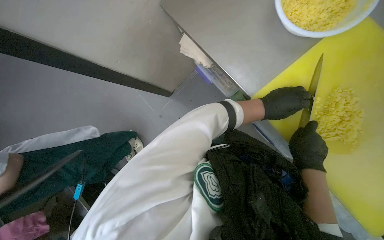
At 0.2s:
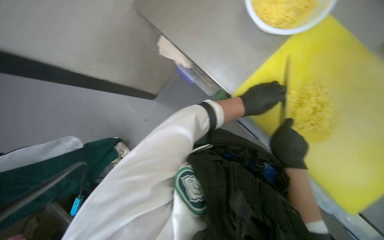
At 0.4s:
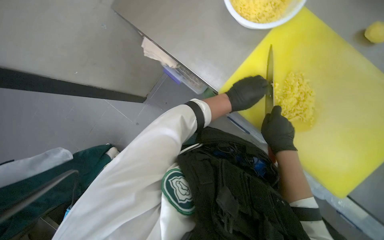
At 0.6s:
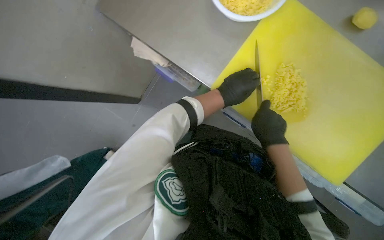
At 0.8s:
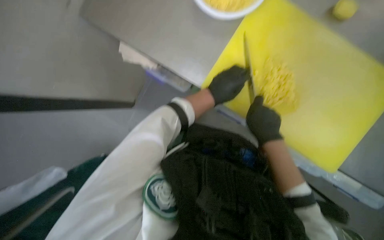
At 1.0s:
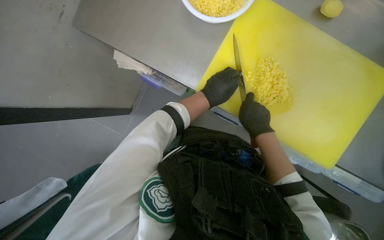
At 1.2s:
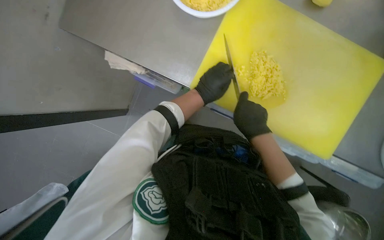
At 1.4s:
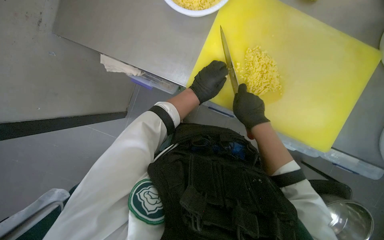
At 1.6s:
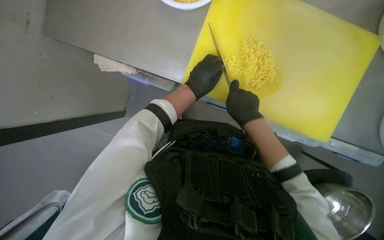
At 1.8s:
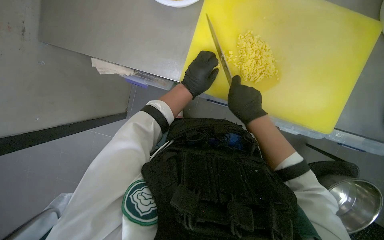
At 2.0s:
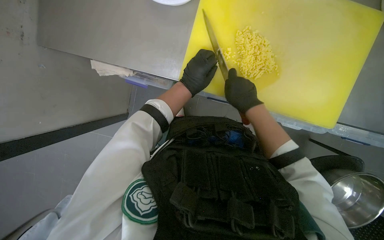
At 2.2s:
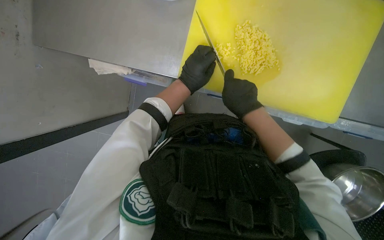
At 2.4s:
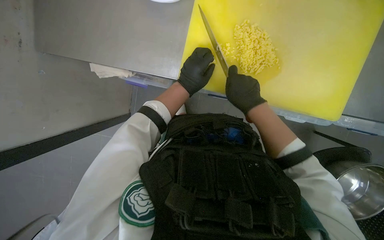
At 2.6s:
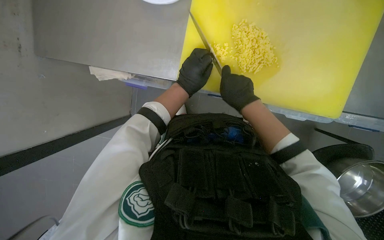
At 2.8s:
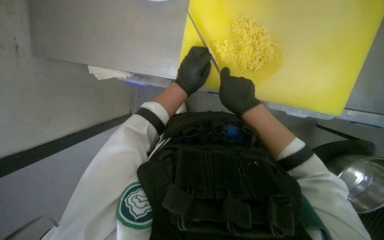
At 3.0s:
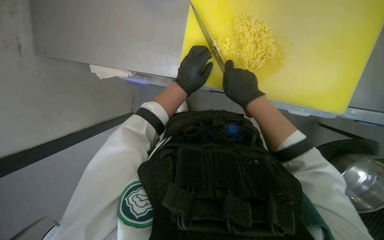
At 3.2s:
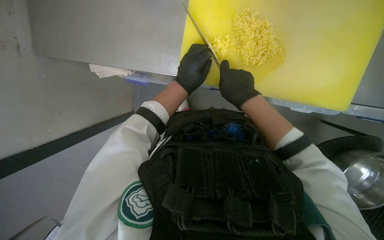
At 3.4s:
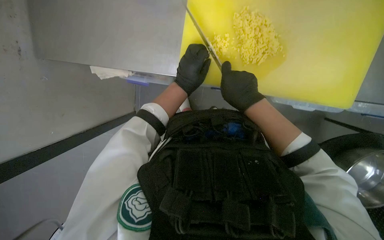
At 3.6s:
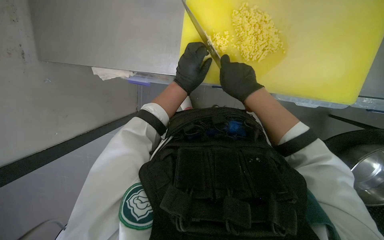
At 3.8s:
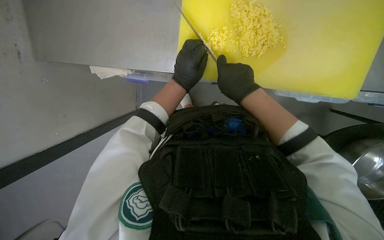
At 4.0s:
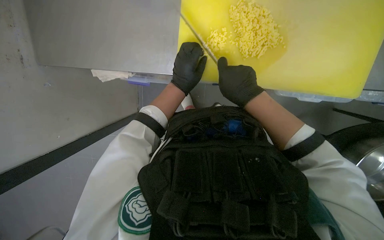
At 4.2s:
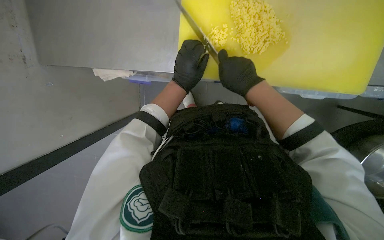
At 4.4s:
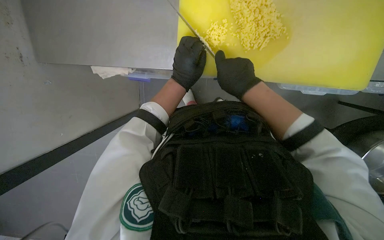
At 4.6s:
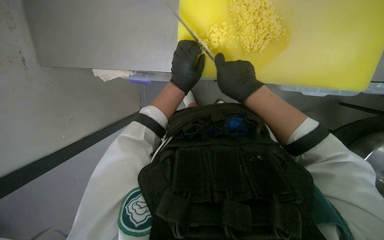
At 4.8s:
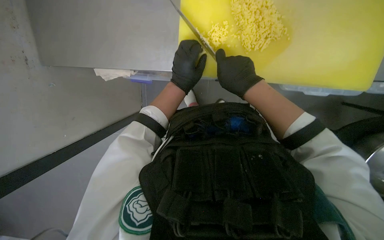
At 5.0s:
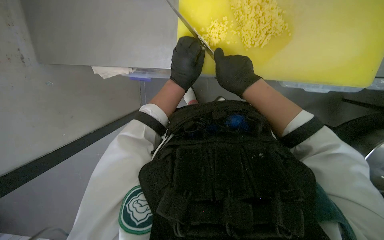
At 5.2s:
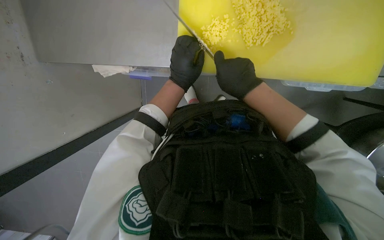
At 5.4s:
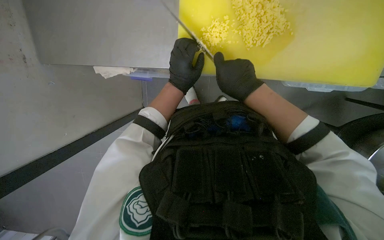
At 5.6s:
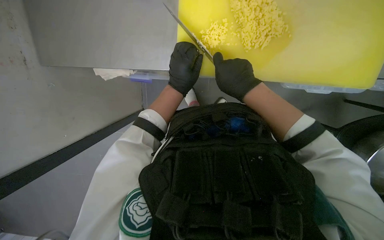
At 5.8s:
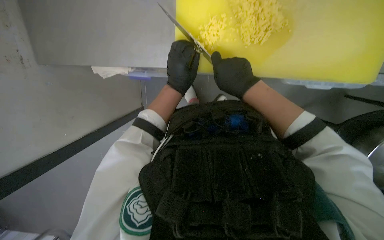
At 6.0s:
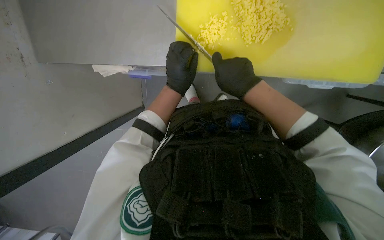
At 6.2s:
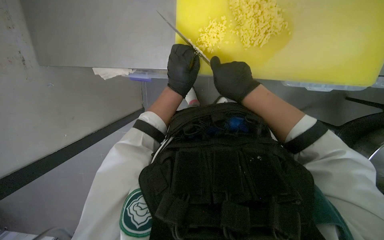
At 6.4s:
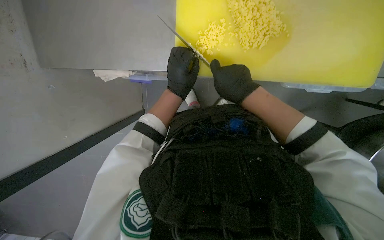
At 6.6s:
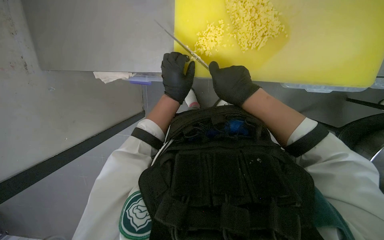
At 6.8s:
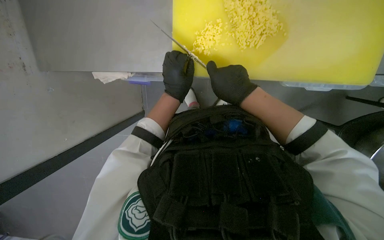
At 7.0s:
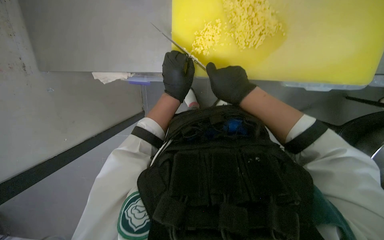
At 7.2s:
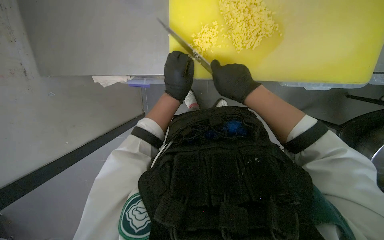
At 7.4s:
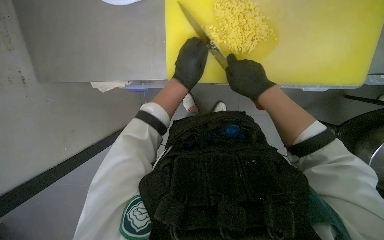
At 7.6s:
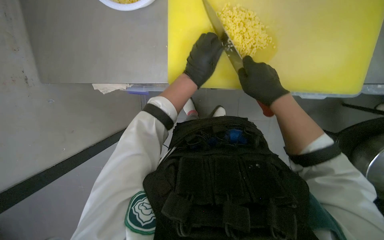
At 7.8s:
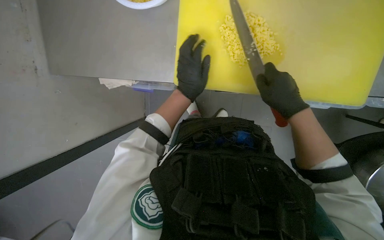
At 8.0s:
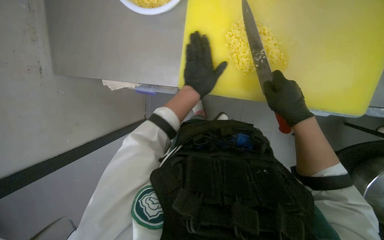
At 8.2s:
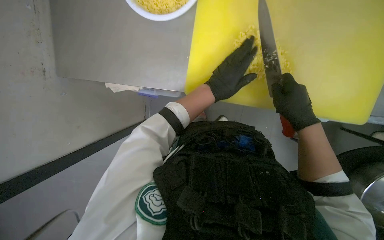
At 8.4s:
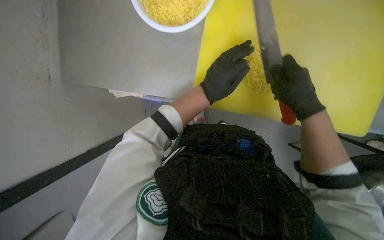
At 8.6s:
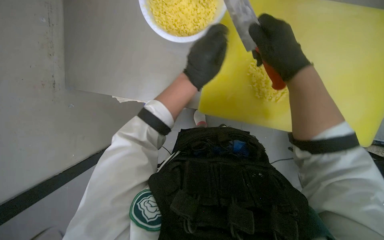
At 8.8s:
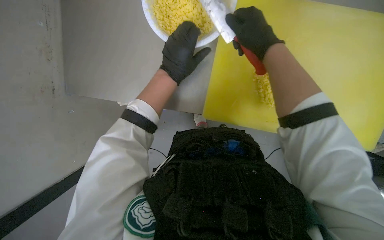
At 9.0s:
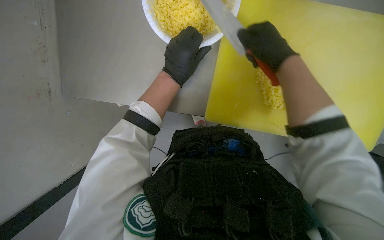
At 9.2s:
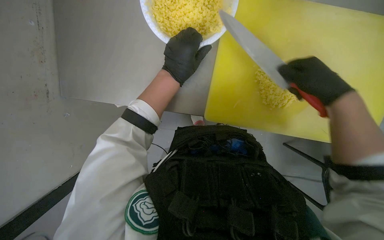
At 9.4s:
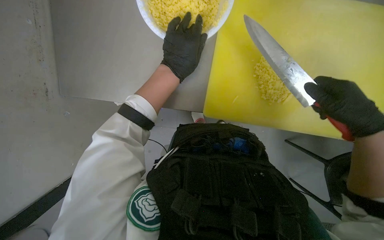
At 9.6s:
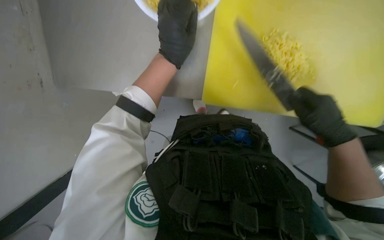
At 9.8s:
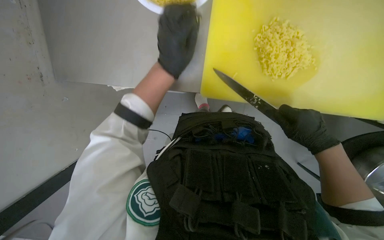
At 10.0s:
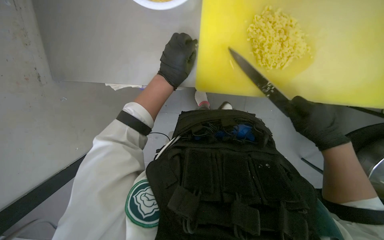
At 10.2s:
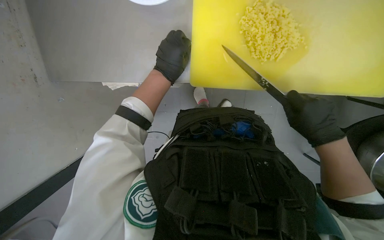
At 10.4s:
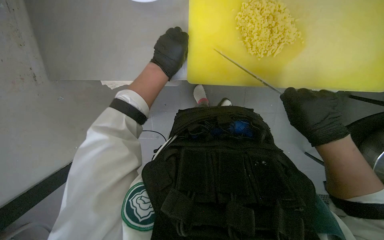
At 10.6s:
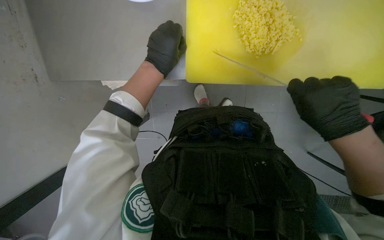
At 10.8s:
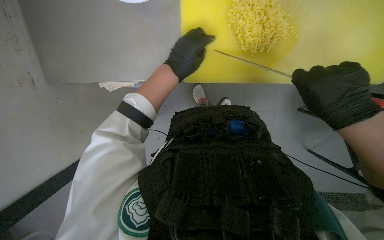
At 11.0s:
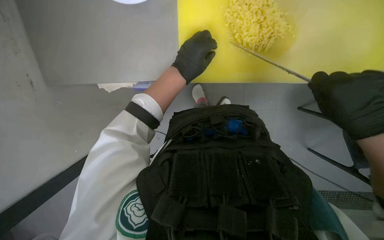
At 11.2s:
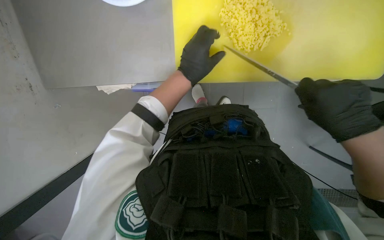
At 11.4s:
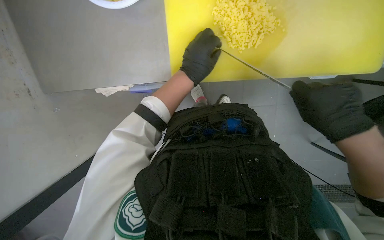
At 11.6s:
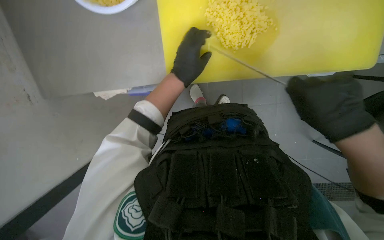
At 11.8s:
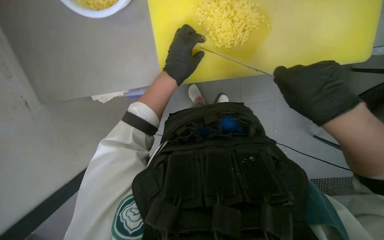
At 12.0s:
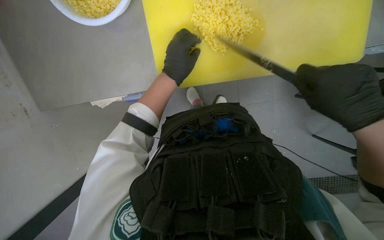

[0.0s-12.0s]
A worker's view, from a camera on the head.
Job: preparing food.
The whole recording: Slicing and dicing potatoes. The worker slices and dices potatoes on a yellow cutting board, then transfers them to a white bowl.
0.0s to 1.6s: The head turns to the right by some 30 degrees.
1.6s to 3.0s: The hands are busy where they are.
3.0s to 6.0s: The hands work in one place, with small movements.
6.0s to 7.6s: The right hand shifts some 10 cm to the right.
7.6s to 9.0s: The right hand moves nearer to the camera and up the picture, some 15 cm.
9.0s to 10.4s: The camera pitches downward, by roughly 15 degrees. The right hand moves down the picture, some 25 cm.

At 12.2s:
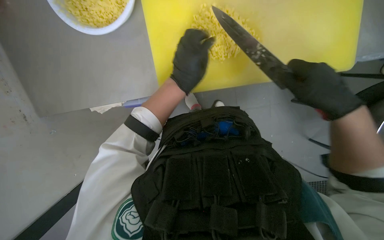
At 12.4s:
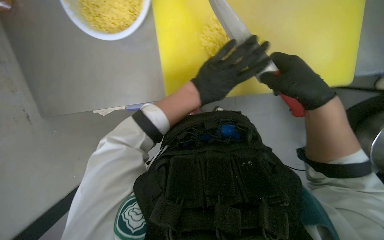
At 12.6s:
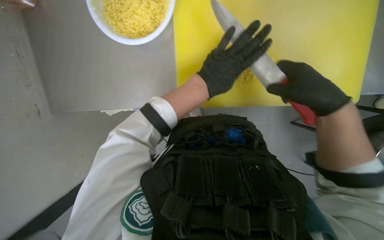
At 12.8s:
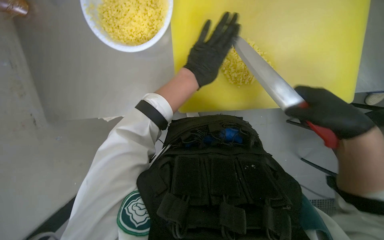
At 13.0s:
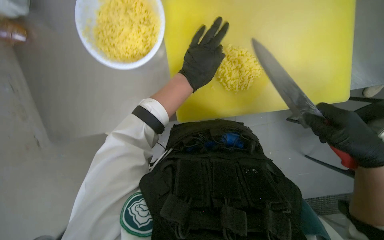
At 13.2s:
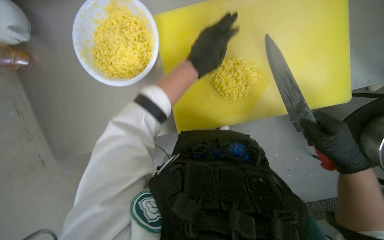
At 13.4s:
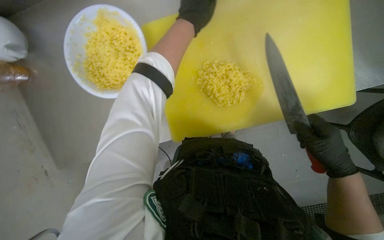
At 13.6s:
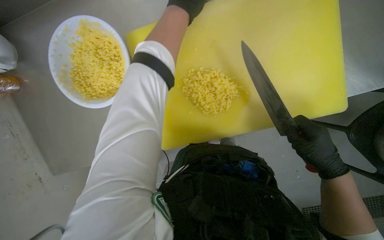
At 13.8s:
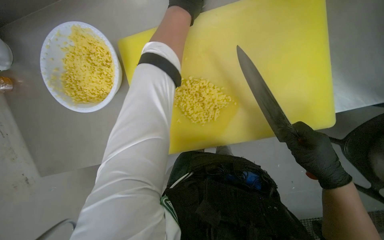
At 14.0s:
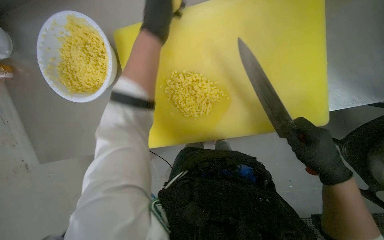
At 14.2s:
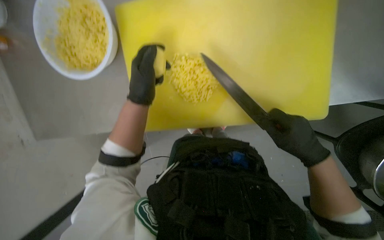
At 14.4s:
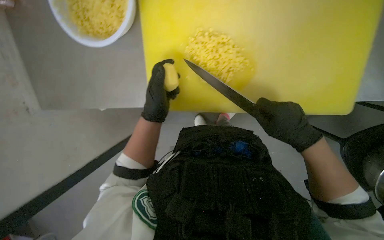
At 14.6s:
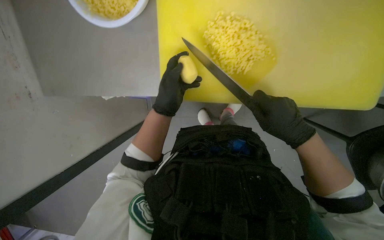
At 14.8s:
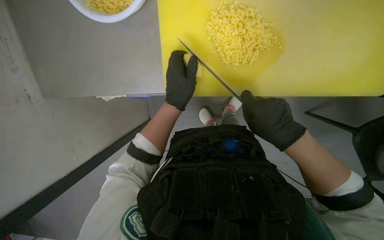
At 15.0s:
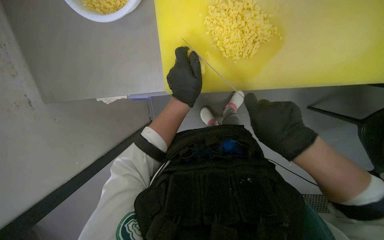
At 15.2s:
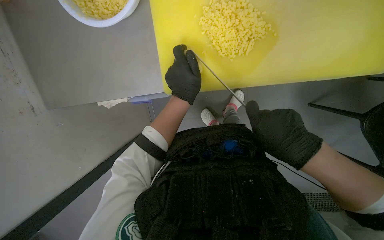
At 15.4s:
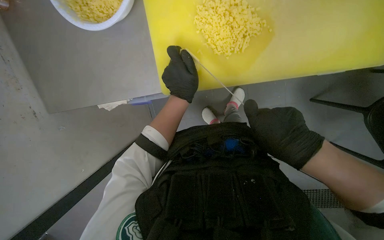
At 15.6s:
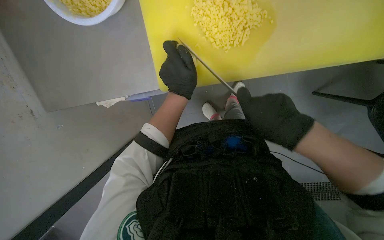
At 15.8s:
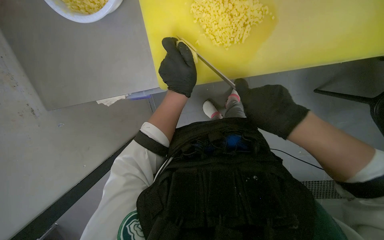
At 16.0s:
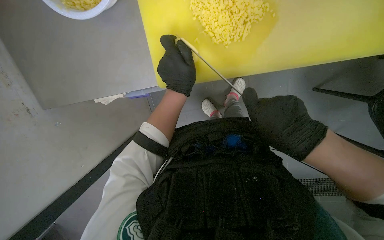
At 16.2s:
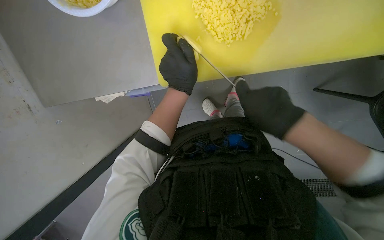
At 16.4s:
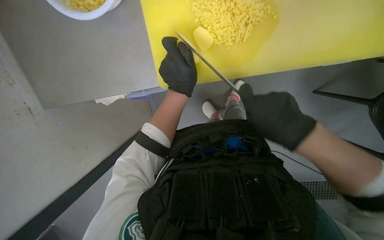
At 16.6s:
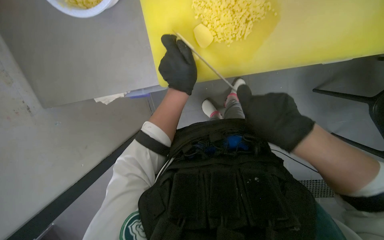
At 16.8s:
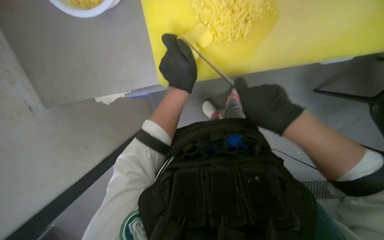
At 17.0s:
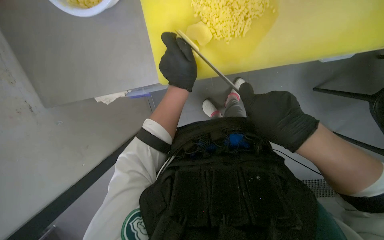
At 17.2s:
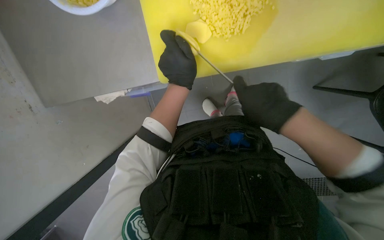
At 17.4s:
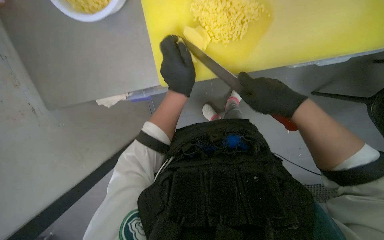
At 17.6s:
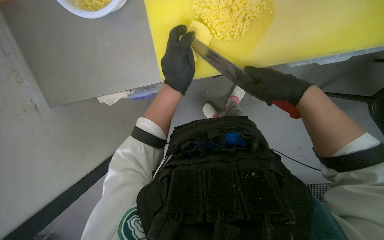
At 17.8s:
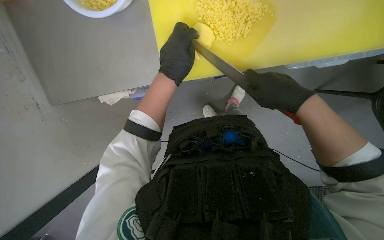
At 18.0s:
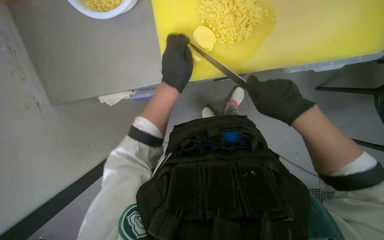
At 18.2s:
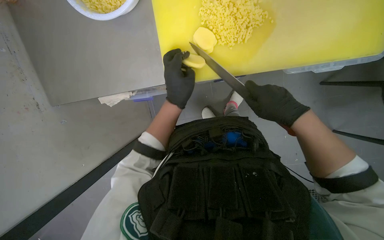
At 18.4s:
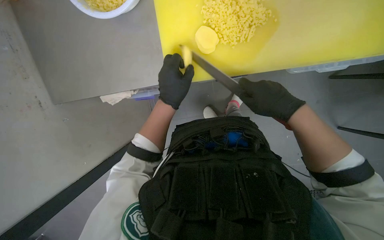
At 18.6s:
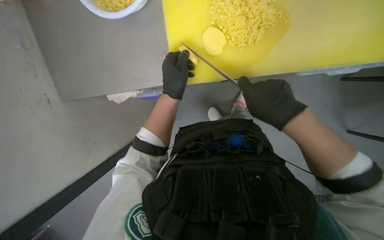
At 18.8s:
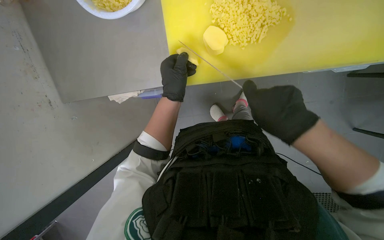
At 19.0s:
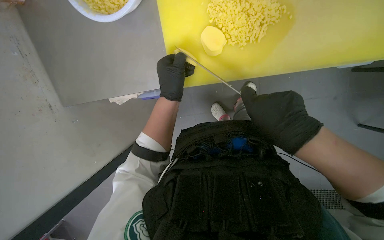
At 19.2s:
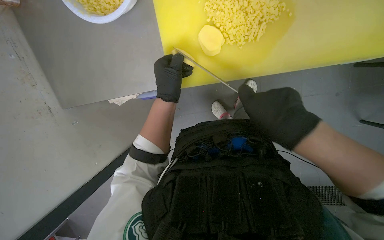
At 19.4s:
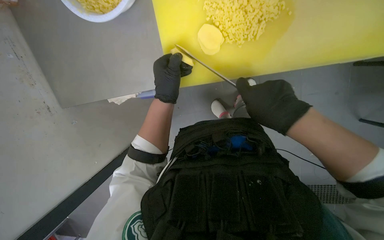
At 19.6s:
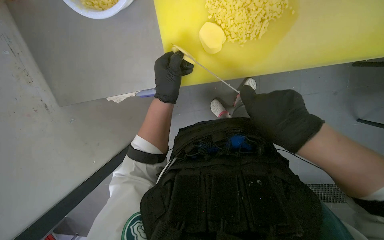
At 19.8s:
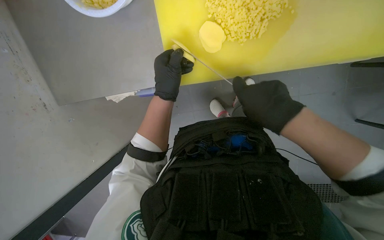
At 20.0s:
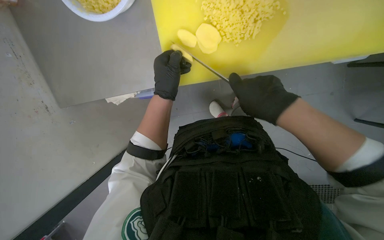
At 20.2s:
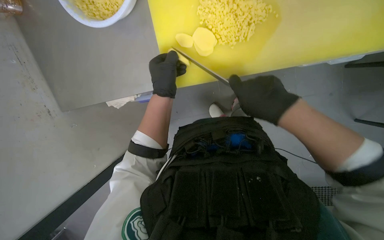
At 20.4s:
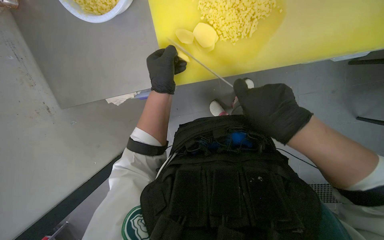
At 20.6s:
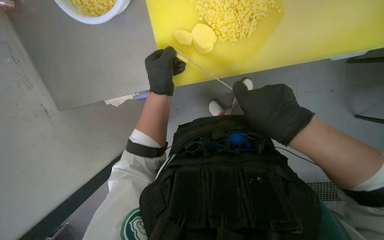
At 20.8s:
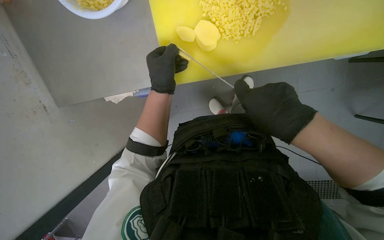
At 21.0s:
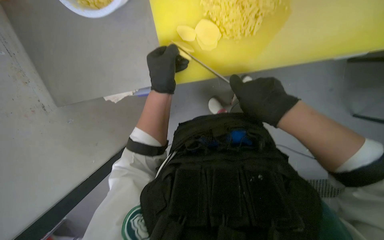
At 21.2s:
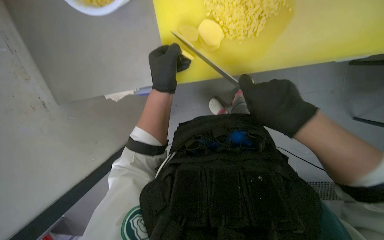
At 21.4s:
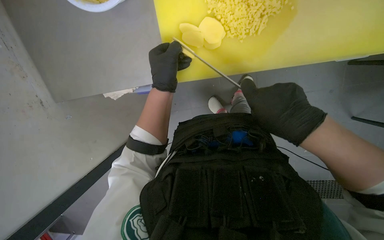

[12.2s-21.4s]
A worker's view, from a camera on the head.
Job: preparing food.
The whole recording: Slicing and dicing potatoes. The worker slices and dices potatoes on a yellow cutting board, then transfers them to a white bowl.
12.2s to 13.8s: The wearer looks about 20 degrees further upward. The left hand moves up the picture and nearer to the camera, approximately 30 cm.
13.8s to 15.2s: The right hand is displaced to the left by roughly 15 cm; the left hand travels down the picture and farther from the camera by some 35 cm.
15.2s to 16.8s: The hands work in one place, with small movements.
16.8s to 21.4s: The hands work in one place, with small movements.
